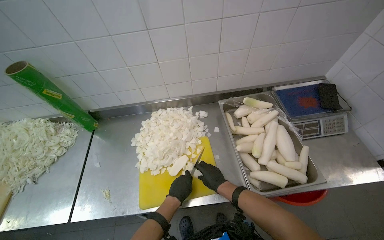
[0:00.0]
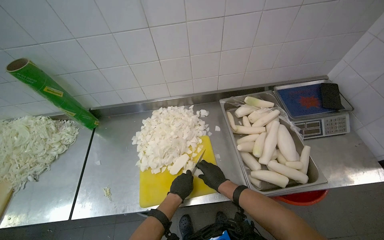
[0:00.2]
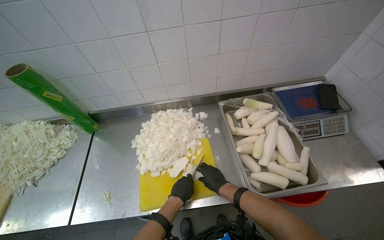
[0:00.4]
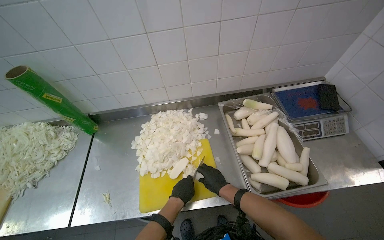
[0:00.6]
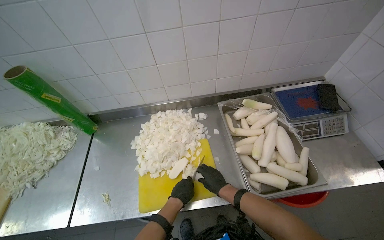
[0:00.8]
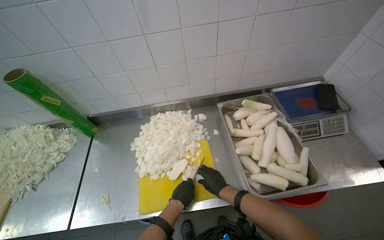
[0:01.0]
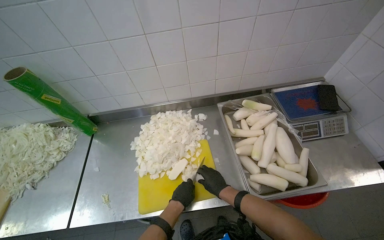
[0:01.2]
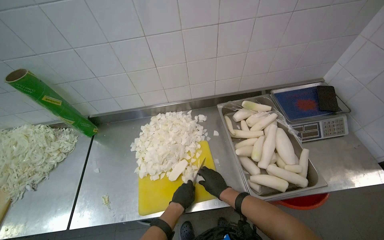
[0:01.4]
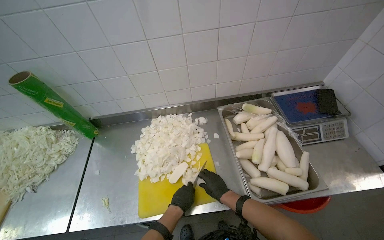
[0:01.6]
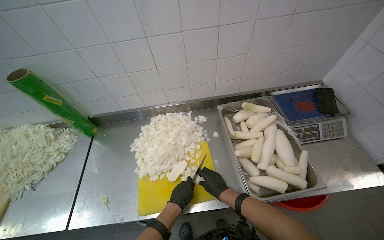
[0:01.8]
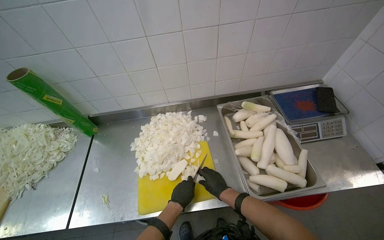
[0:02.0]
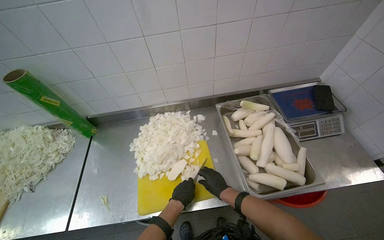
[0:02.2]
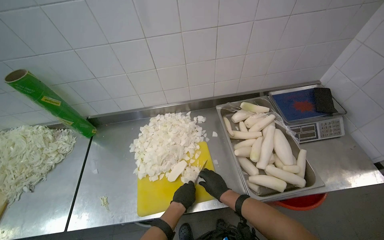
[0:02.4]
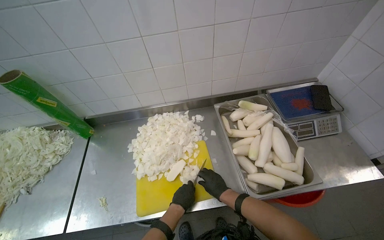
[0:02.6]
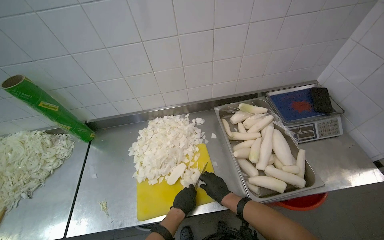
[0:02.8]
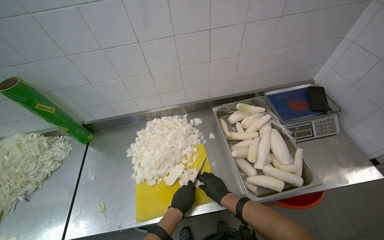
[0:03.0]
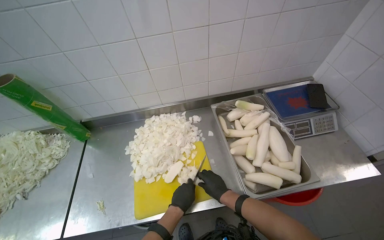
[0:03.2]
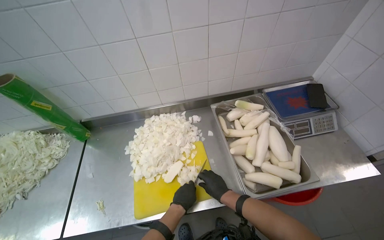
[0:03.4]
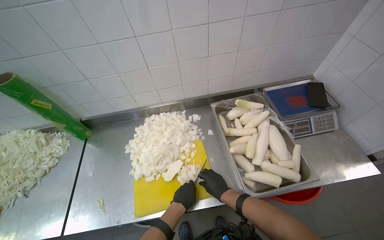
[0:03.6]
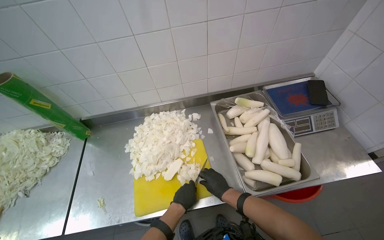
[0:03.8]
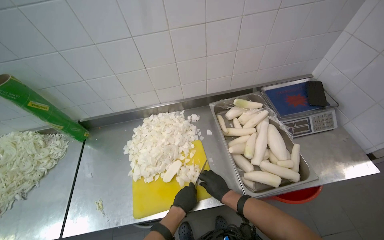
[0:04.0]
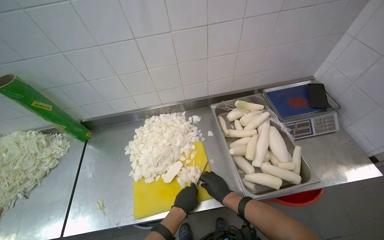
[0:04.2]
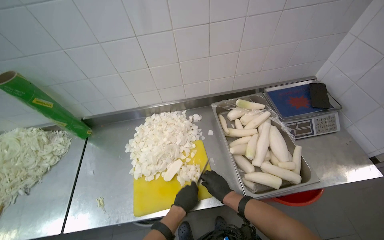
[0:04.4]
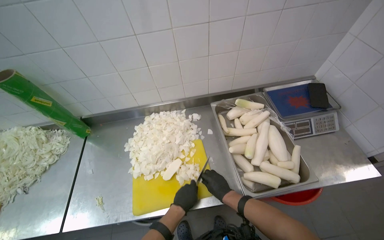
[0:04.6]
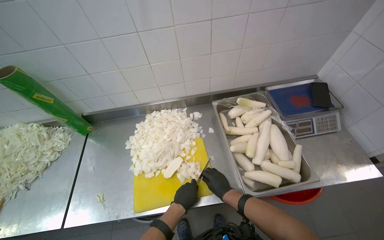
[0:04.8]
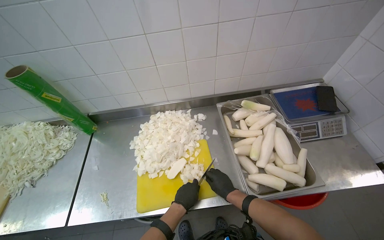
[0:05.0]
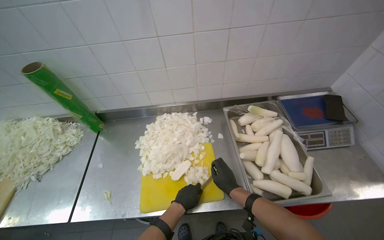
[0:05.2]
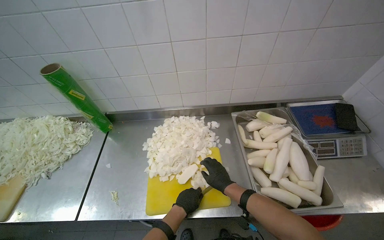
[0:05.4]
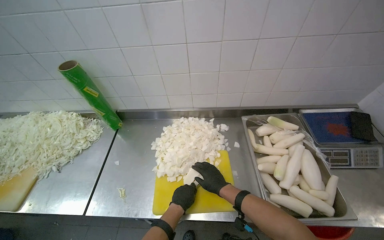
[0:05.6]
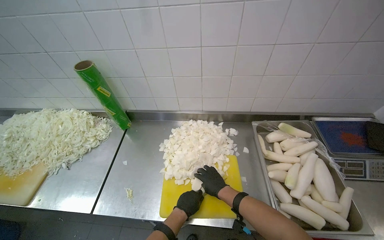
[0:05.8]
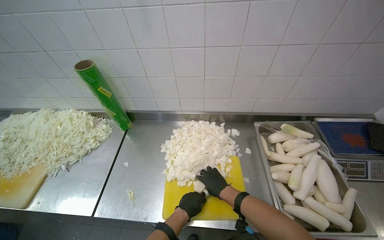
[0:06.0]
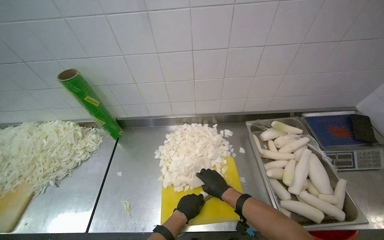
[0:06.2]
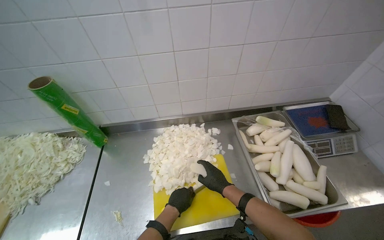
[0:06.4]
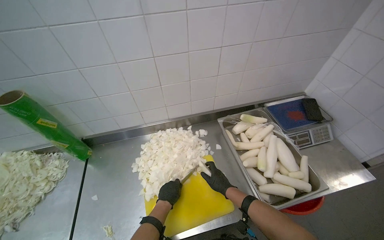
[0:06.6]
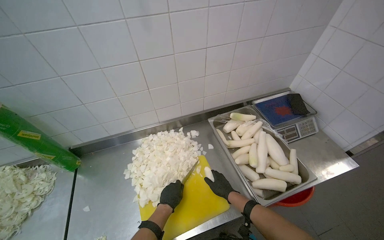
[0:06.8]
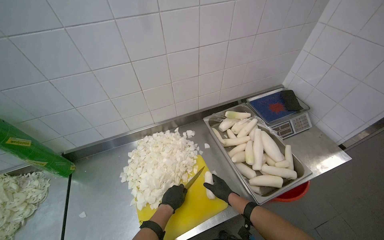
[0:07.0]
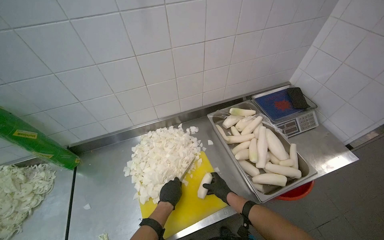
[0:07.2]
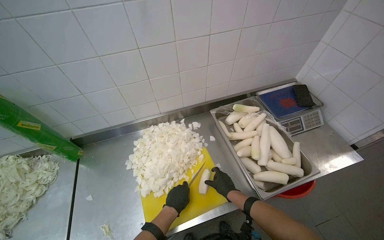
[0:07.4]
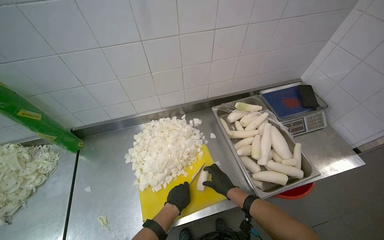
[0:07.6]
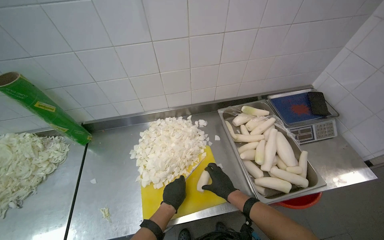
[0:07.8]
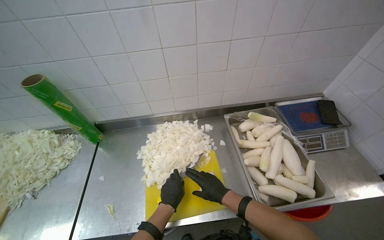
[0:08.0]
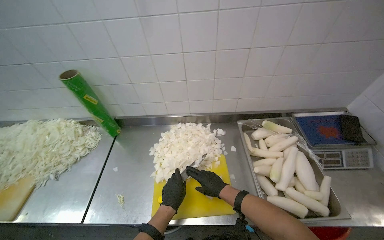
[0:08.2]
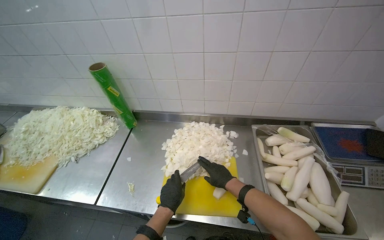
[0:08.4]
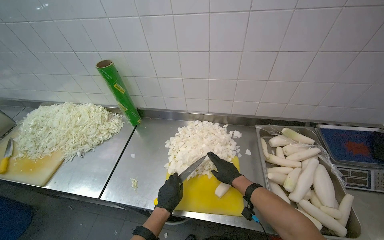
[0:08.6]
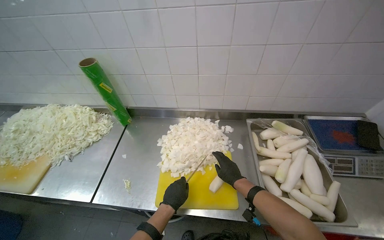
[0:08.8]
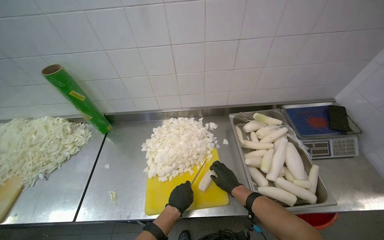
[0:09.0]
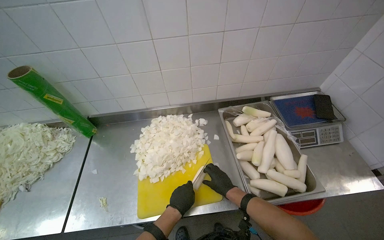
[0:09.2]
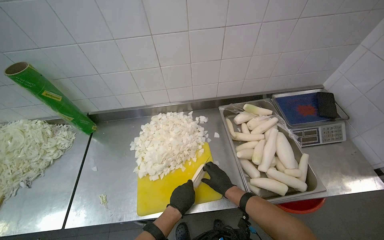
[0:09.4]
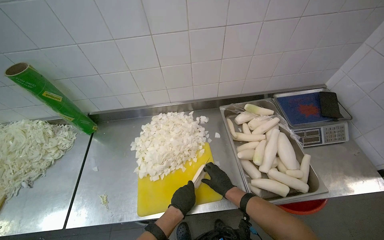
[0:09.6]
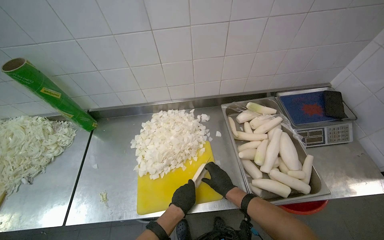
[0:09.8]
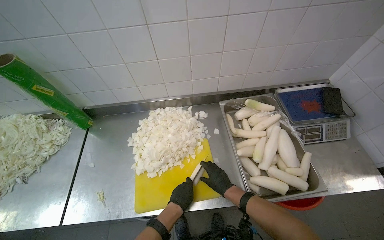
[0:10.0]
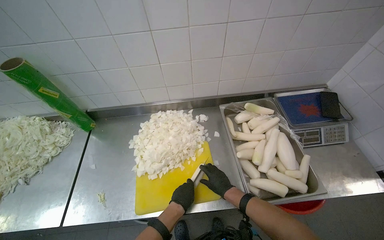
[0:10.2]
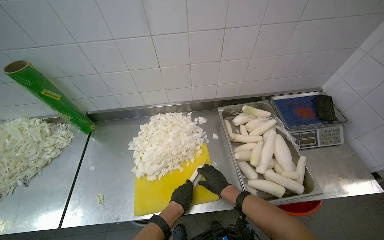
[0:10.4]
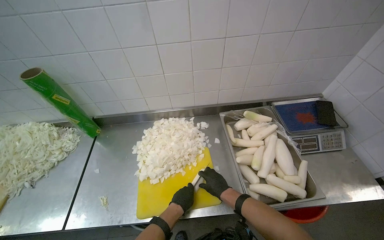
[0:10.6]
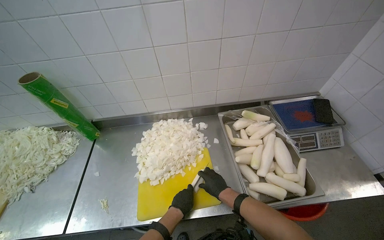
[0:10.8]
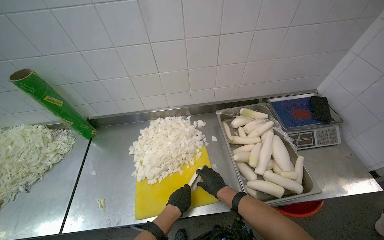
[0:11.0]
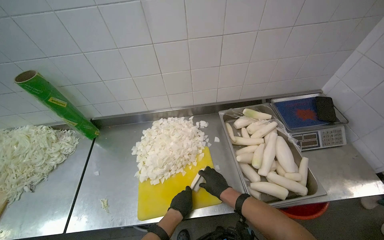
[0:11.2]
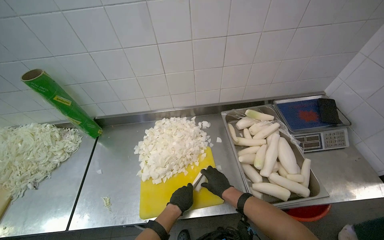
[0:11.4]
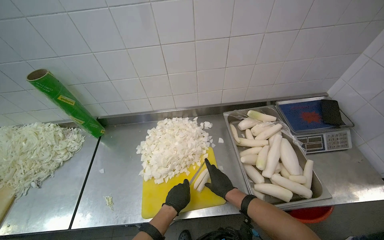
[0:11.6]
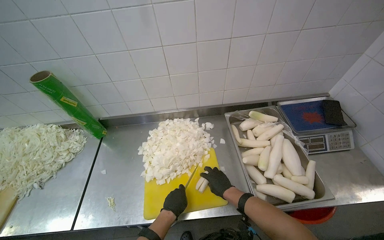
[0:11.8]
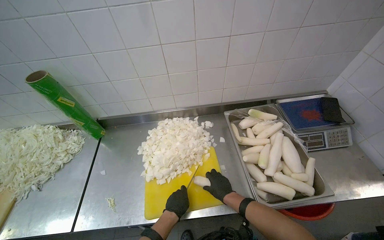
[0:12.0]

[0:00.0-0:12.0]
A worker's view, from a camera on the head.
Job: preparing food.
The whole recording: Chopping white radishes. The worker chops white radishes into small pieces on a yellow cutting board.
0:00.0 to 0:04.4: The hands are busy where they are.
0:06.0 to 0:07.6: The head rotates approximately 20 degrees to the right.
0:09.0 to 0:12.0: The hands stay close to where they were, moving slightly.

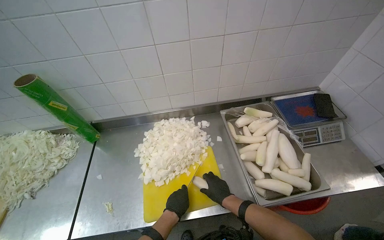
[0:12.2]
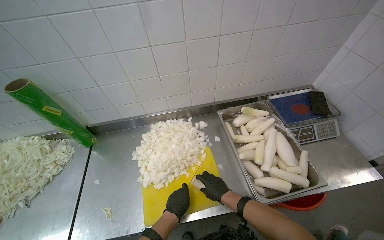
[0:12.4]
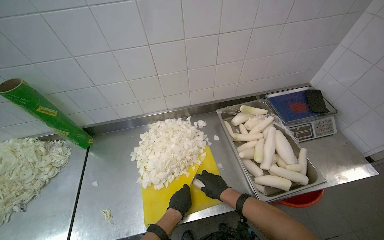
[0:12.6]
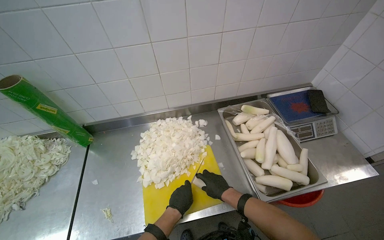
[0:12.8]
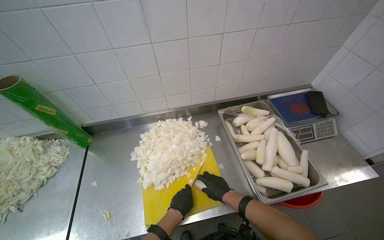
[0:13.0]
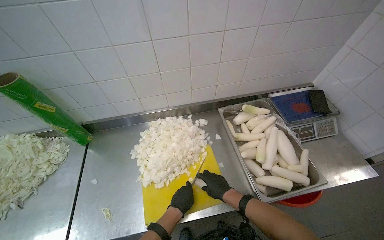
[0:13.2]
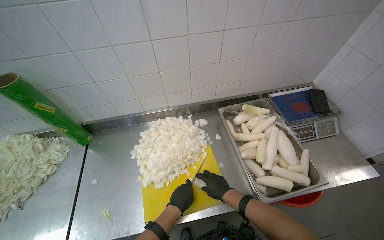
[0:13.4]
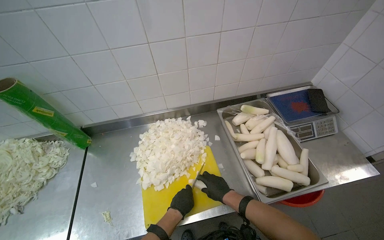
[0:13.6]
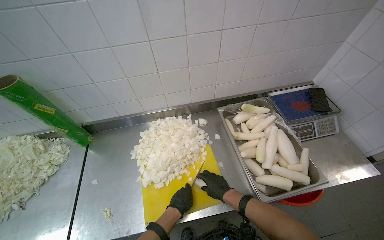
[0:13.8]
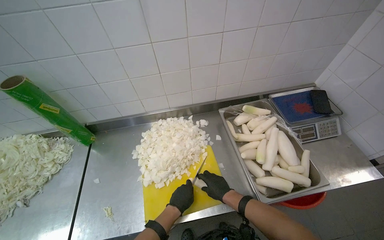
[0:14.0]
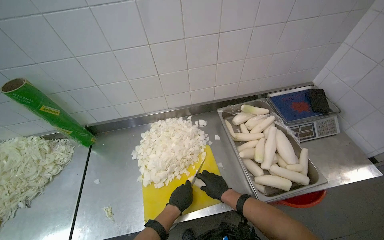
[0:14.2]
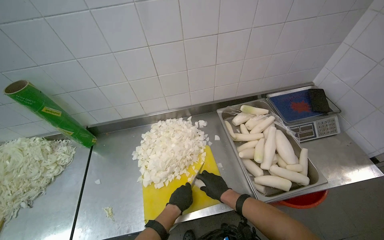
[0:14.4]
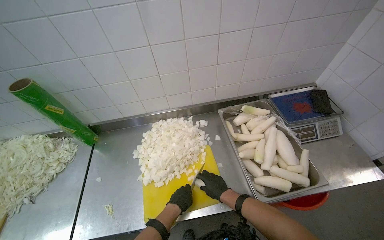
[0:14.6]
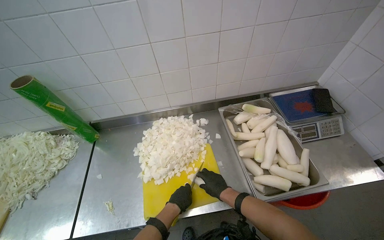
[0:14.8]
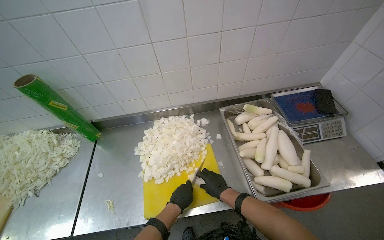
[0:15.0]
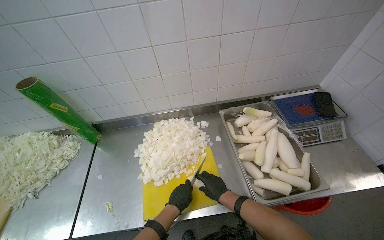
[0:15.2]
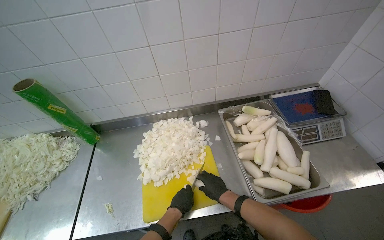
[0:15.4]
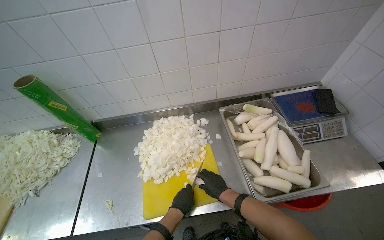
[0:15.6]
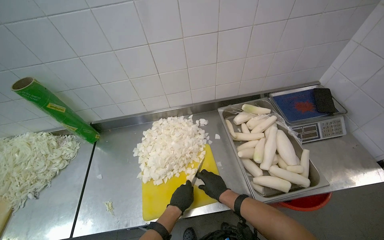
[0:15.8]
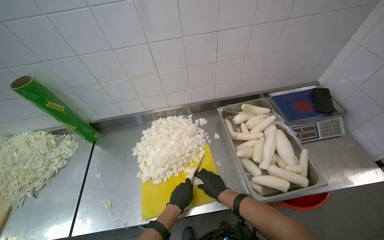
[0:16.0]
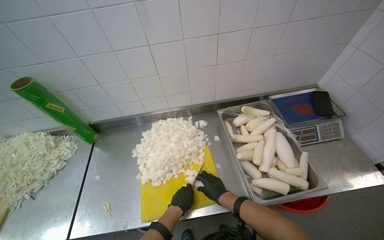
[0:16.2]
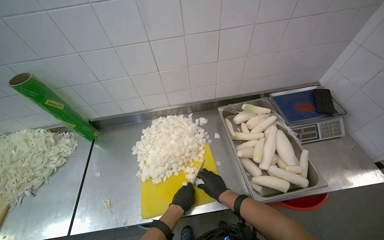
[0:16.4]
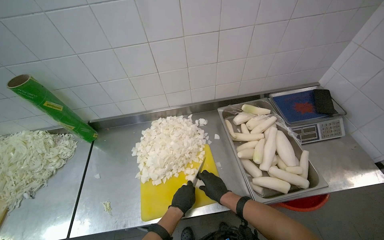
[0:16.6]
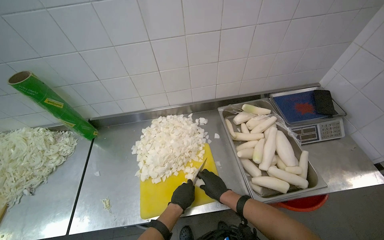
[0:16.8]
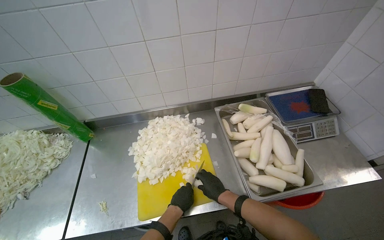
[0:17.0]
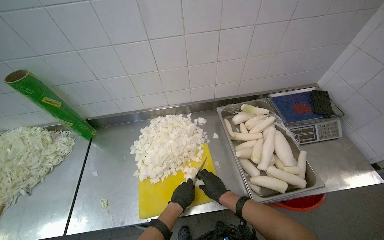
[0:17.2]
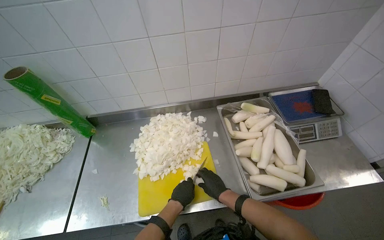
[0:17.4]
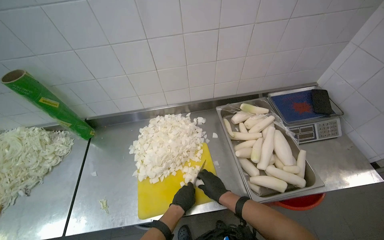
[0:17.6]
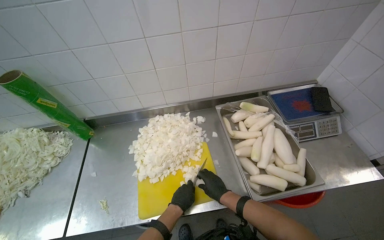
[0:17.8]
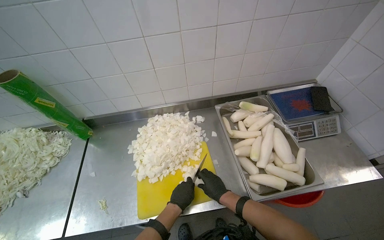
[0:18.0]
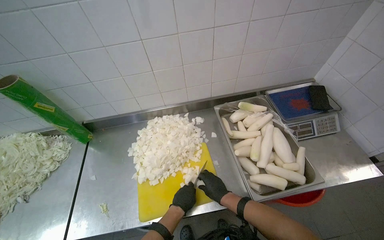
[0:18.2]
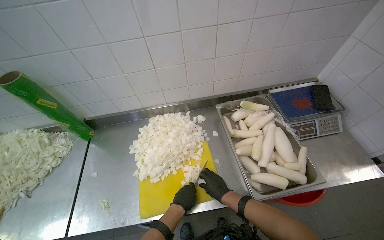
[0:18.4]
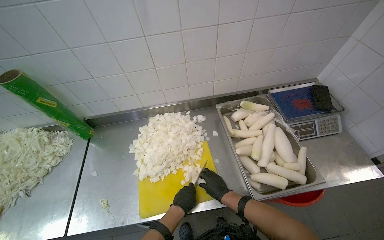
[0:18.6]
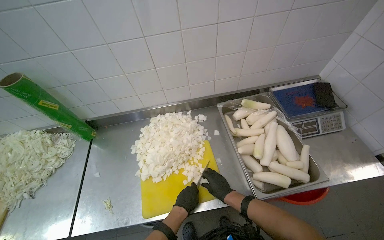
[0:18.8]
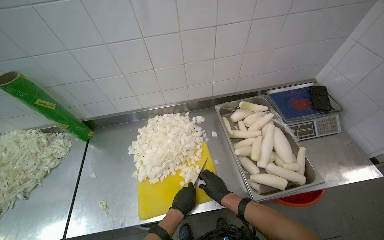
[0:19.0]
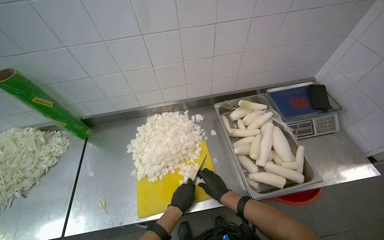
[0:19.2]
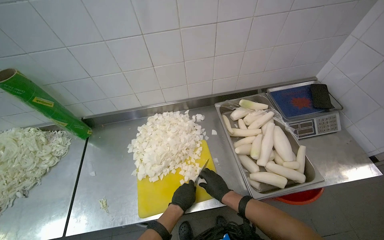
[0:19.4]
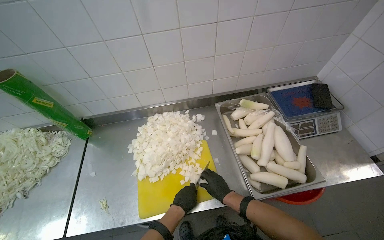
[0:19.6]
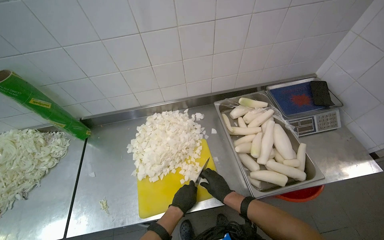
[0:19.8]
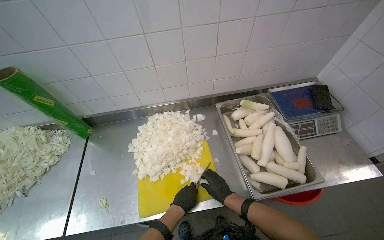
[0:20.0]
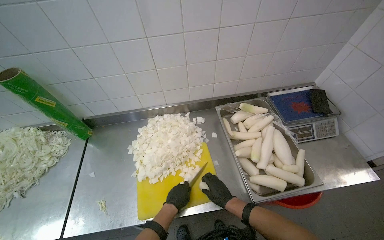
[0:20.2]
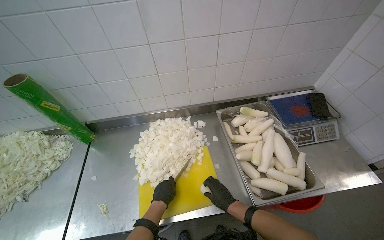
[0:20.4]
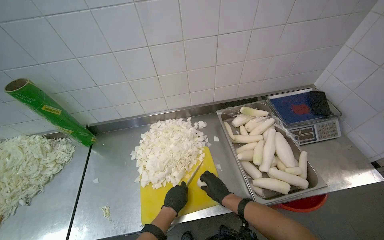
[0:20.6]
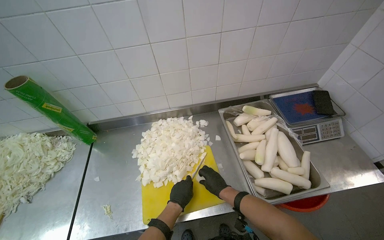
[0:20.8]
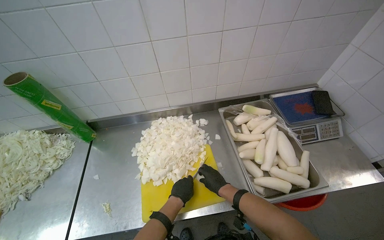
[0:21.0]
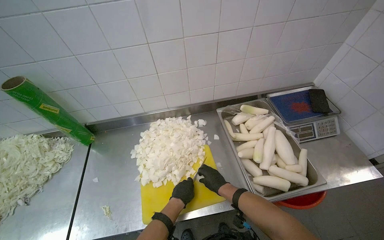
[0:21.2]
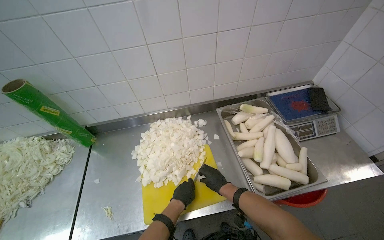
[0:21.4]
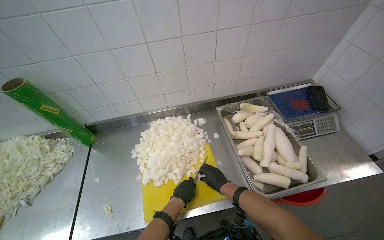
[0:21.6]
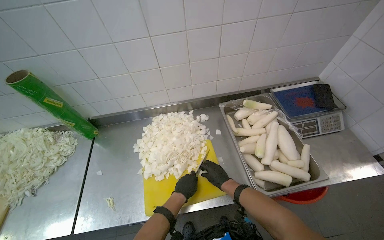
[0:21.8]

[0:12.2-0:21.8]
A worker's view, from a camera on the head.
Job: preparing food.
The whole recording: Chopping white radishes. The worker chops white radishes into small pieces on a yellow cutting board.
0:12.2 to 0:21.8: The hands make small movements and keep their place.
